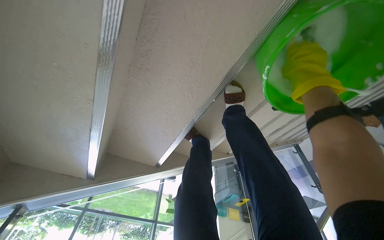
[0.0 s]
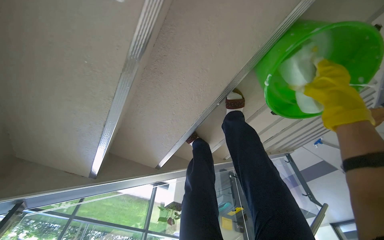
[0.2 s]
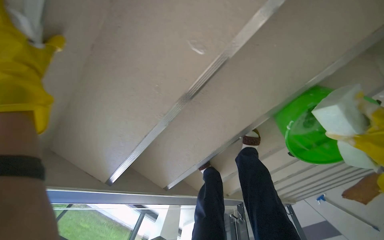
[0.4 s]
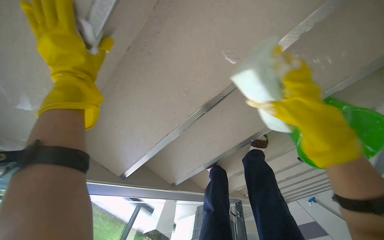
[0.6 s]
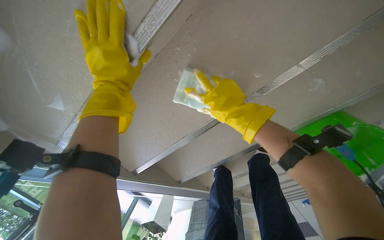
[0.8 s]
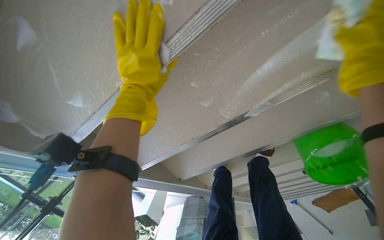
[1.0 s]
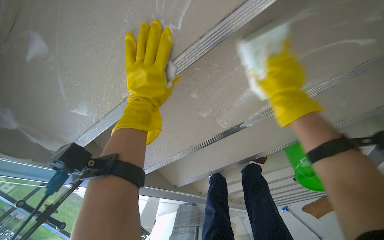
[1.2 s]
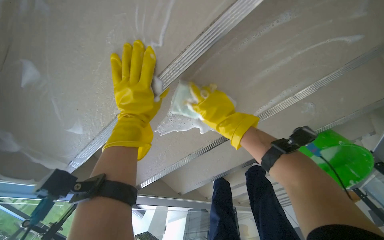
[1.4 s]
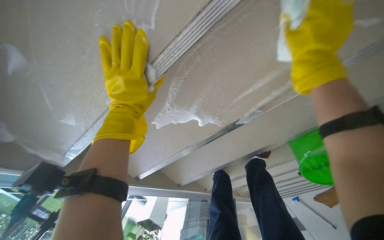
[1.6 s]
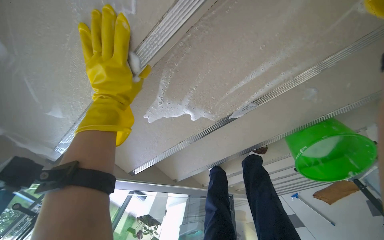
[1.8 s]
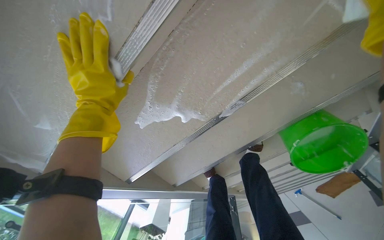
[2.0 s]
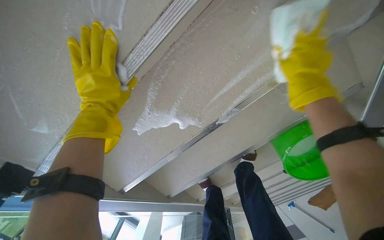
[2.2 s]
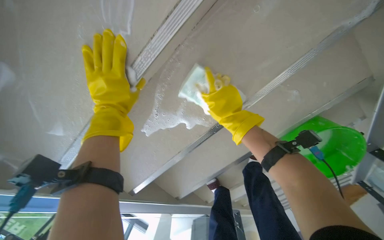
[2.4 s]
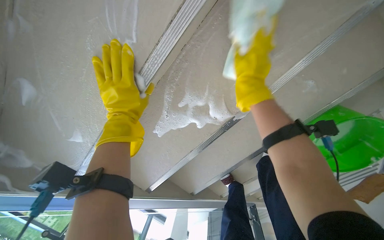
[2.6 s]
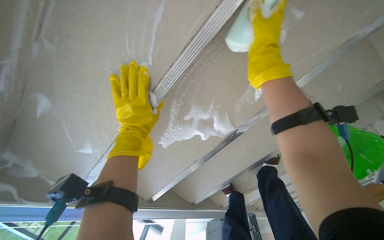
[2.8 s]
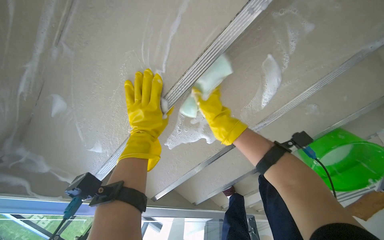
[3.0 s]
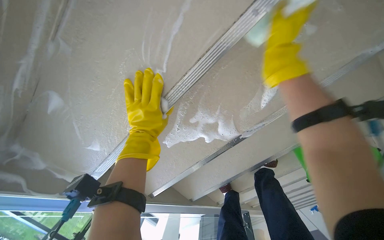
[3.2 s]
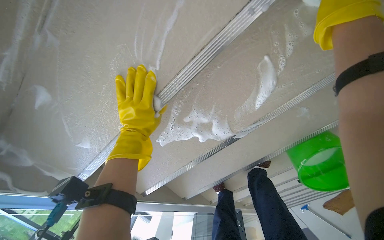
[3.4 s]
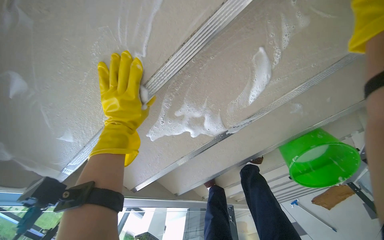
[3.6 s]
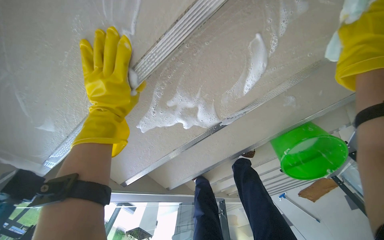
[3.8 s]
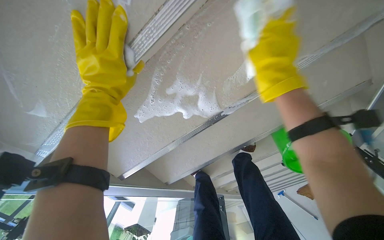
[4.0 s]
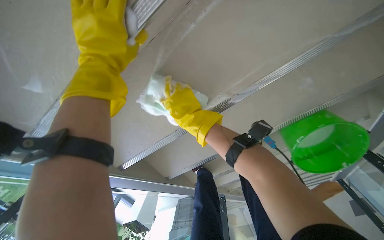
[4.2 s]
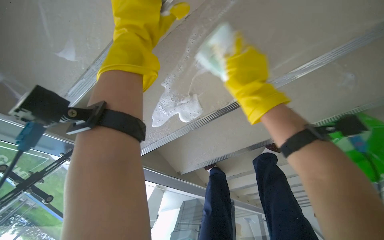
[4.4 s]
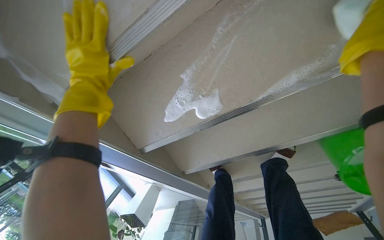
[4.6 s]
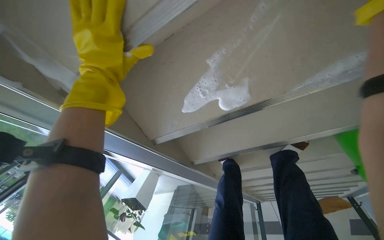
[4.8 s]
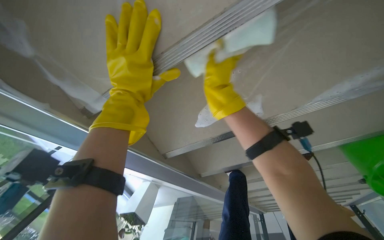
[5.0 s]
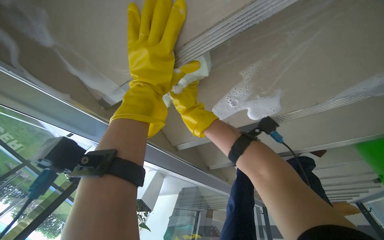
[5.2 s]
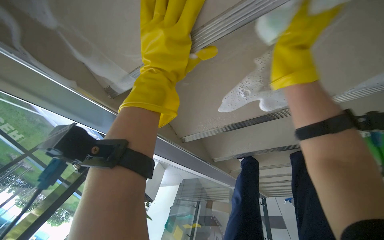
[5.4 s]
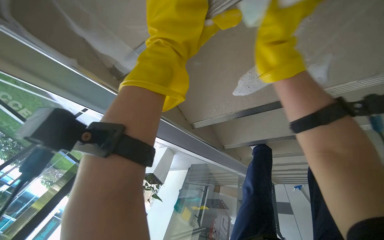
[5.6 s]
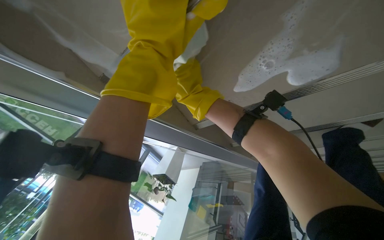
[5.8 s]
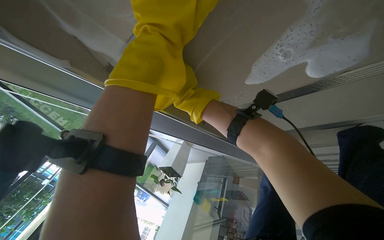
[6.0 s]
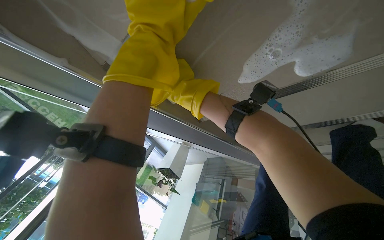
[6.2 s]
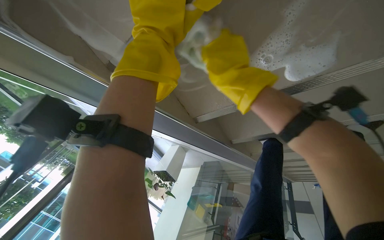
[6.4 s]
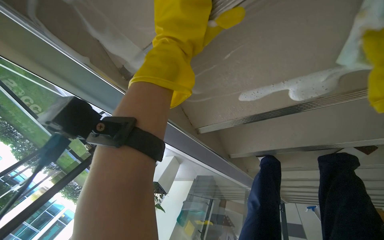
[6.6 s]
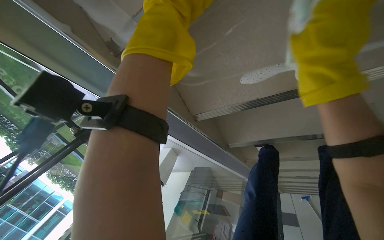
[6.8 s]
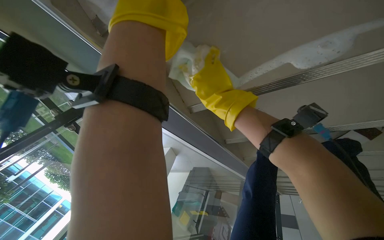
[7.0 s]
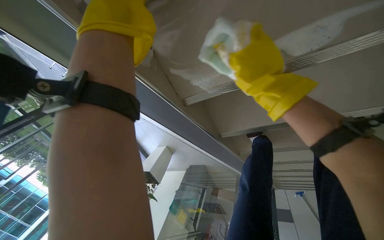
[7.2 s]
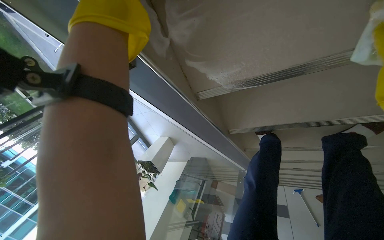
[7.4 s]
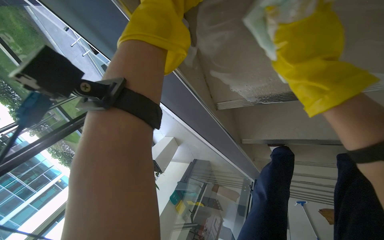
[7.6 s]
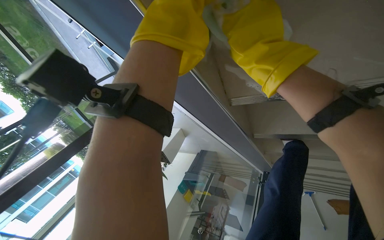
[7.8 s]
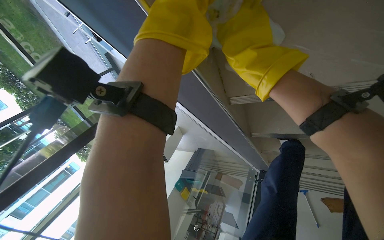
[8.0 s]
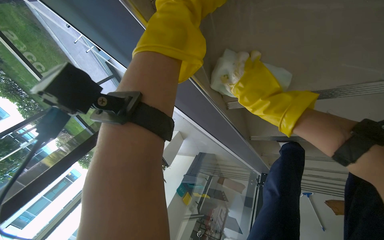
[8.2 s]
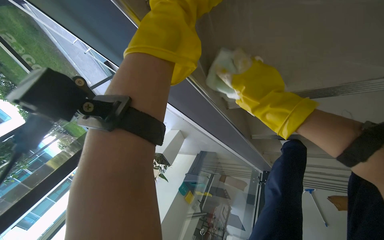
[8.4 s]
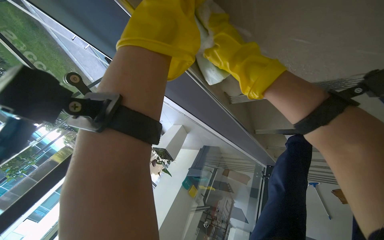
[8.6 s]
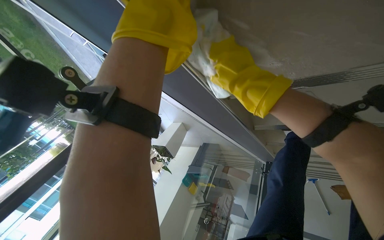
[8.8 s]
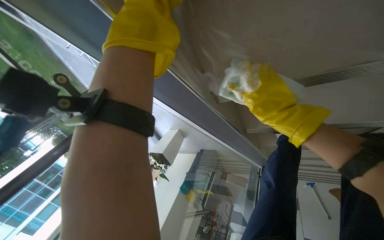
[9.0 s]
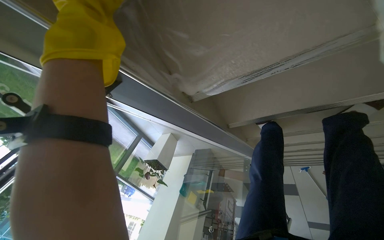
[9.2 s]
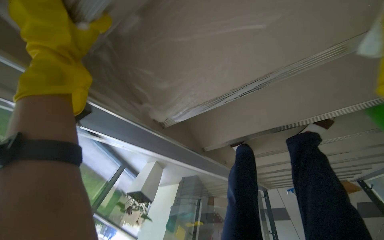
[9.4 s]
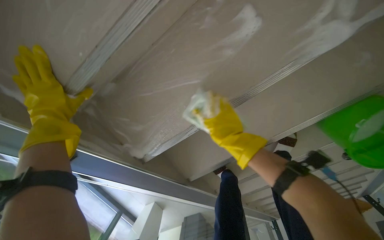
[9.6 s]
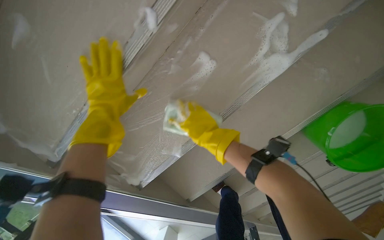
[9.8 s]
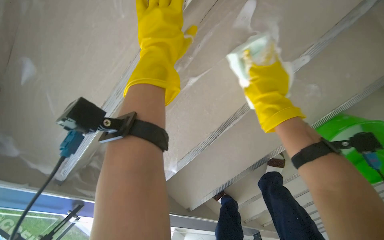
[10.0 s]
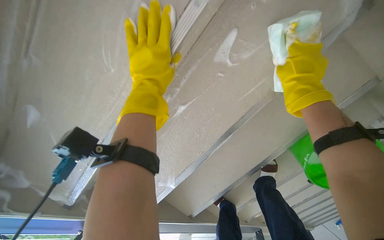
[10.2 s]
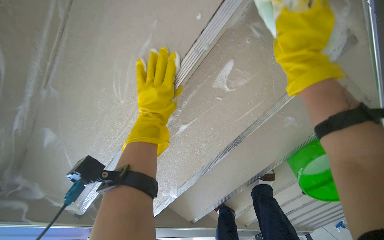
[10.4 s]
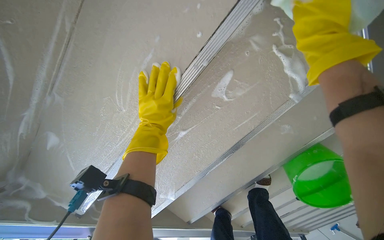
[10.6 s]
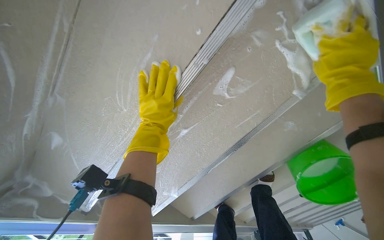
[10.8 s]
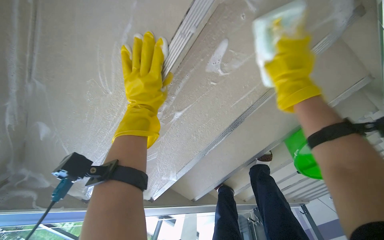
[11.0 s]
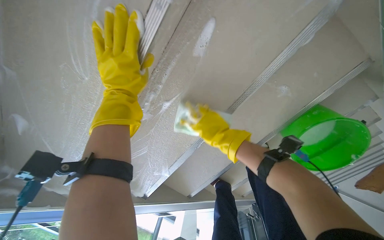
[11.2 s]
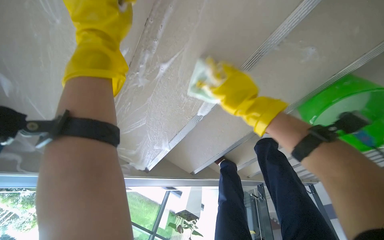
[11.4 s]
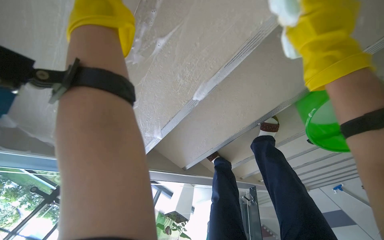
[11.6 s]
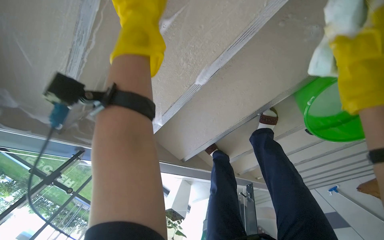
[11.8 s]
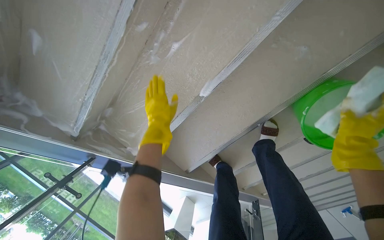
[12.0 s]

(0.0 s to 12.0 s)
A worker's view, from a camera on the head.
Job: wiping surfaces.
The whole recording: Scrubbing underside of stairs. The worker scrubs the underside of the stairs with a sponge and cleaning solution.
0.0 s - 1.6 s: The head travels roughly 40 cm.
4.4 s - 6.0 s: The camera pitches downward, by about 15 degrees.
7.6 s - 9.0 s: The right hand swings nearer and farther, about 20 cm each way, with 2 reversals.
9.0 s - 10.4 s: The wearer moves approximately 50 cm. The wearer looks some 30 degrees further upward. The scene turns some 25 degrees counterclockwise in the picture.
10.4 s - 12.0 s: The left hand is displaced farther from the camera by approximately 15 cm.

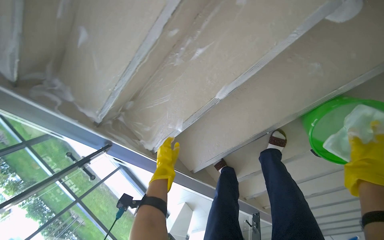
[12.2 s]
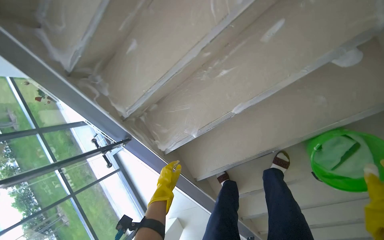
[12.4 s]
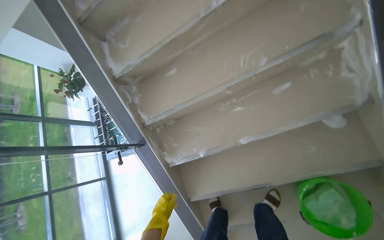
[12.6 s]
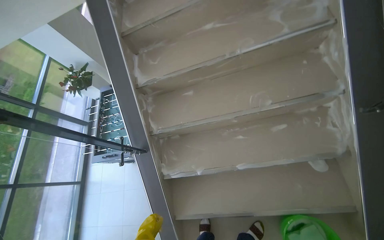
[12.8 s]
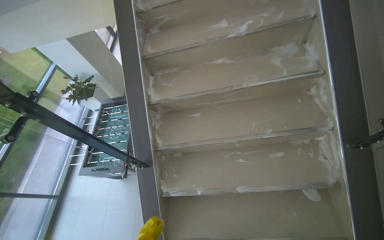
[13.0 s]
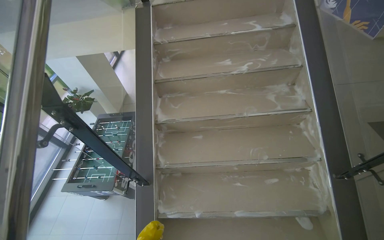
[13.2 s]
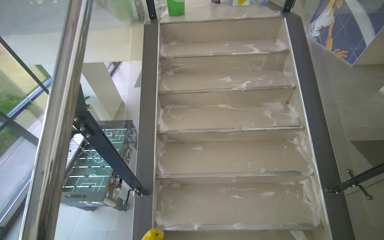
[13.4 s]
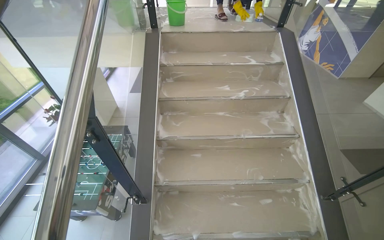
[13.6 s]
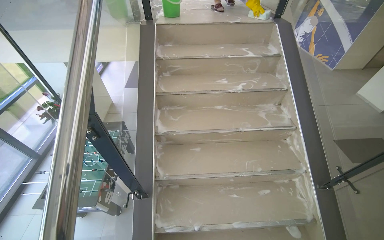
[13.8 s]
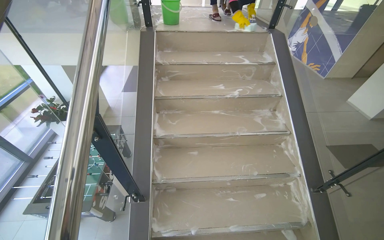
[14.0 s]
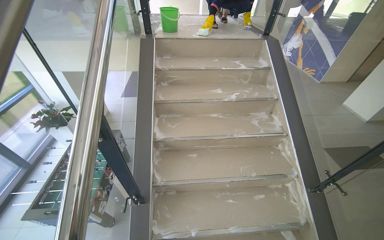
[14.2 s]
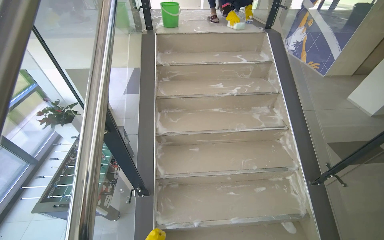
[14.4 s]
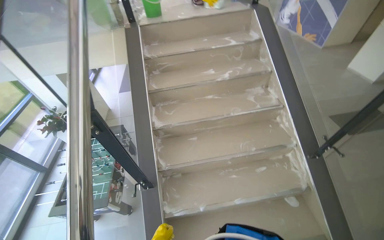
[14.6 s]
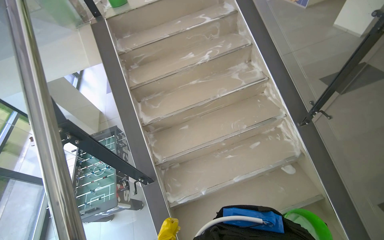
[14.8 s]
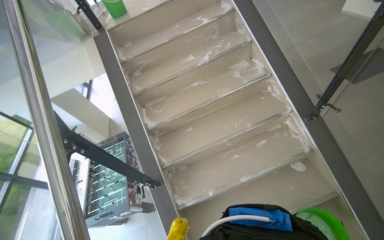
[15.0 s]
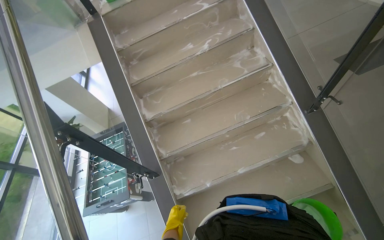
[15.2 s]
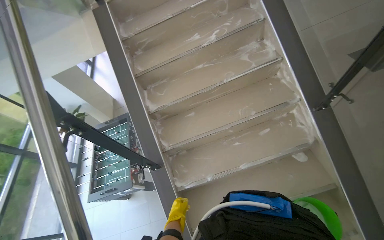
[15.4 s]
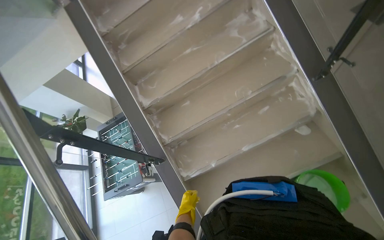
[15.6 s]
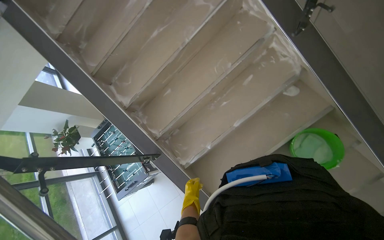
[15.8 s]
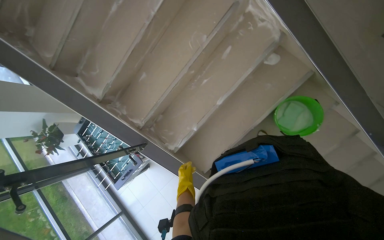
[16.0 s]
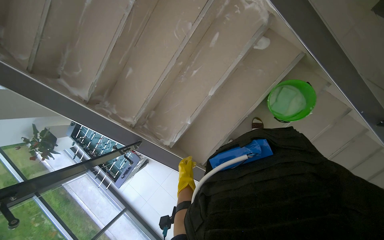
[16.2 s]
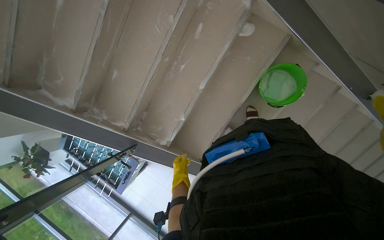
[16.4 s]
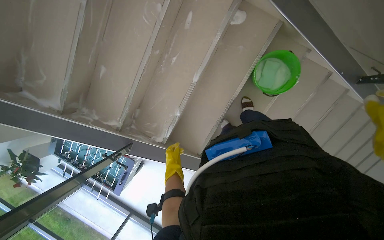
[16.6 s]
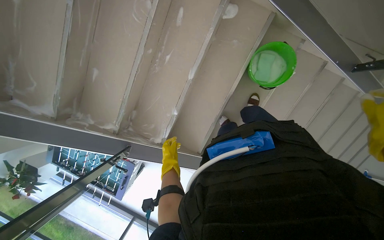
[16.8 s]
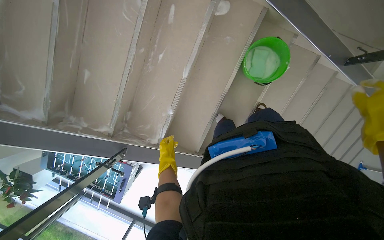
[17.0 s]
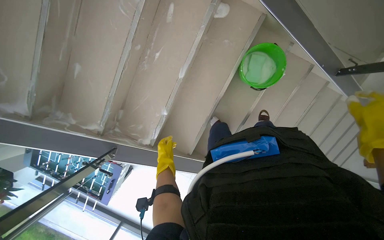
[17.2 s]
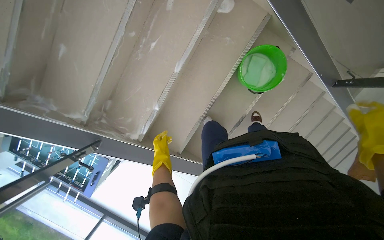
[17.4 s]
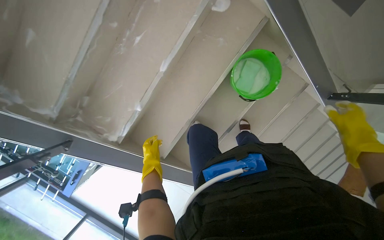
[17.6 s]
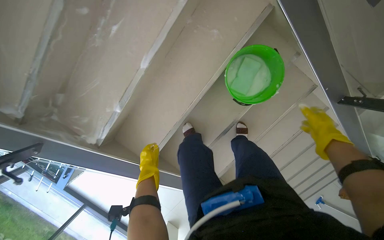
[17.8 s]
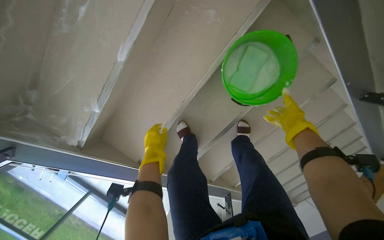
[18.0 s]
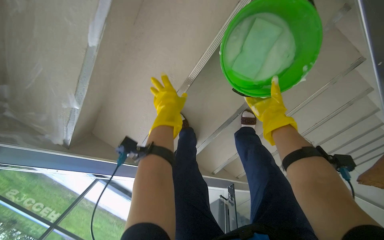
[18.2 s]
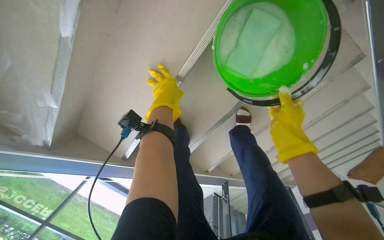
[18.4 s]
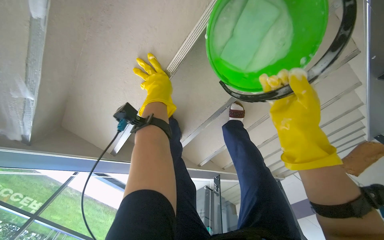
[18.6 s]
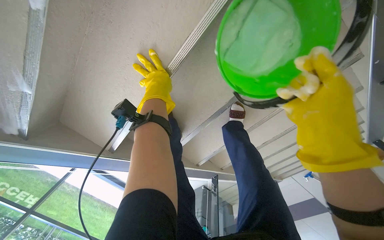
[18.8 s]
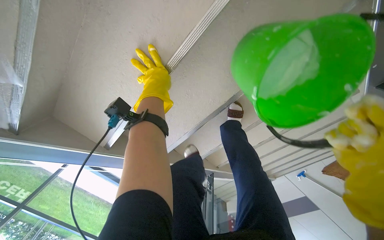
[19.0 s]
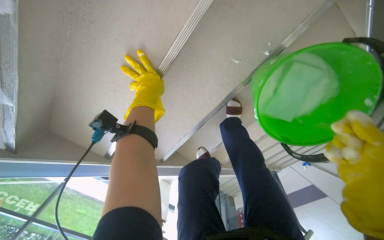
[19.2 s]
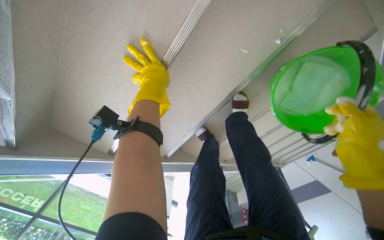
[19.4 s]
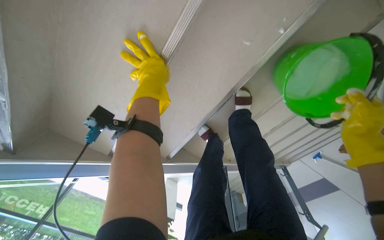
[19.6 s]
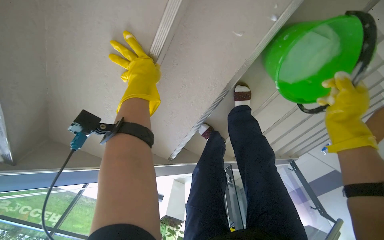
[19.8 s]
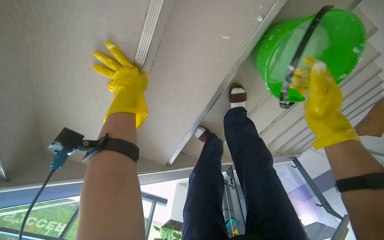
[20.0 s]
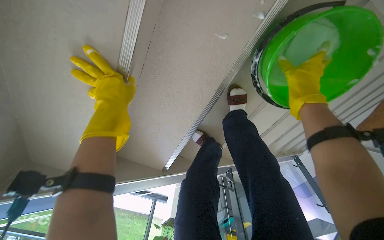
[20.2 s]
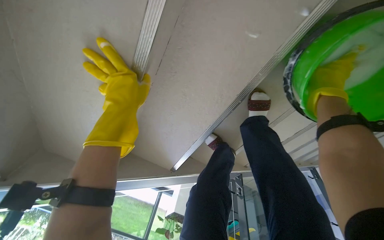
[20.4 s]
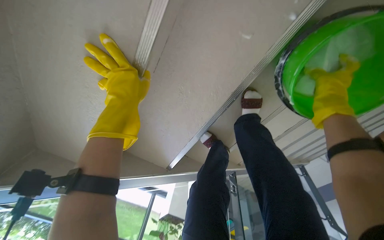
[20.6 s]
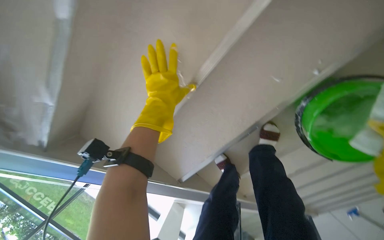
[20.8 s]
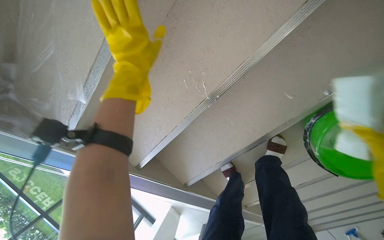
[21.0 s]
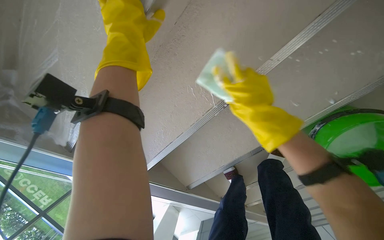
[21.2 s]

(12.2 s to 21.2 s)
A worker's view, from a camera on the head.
Job: wiping surfaces.
The whole recording: Scrubbing underside of stairs. The worker scrubs the underside of the stairs with a sponge and cleaning solution.
12.2 s - 13.8 s: The wearer moves roughly 80 cm. The view pans to the right by roughly 20 degrees. The view tips upward by roughly 45 degrees. The scene rotates clockwise by about 50 degrees.
15.2 s - 16.6 s: The view tips downward by some 30 degrees. The scene turns about 45 degrees counterclockwise in the picture.
16.6 s - 18.2 s: The camera is carried approximately 60 cm. The view tips downward by roughly 15 degrees.
18.2 s - 19.8 s: The left hand shifts some 10 cm up the picture.
19.8 s - 21.2 s: The left hand is displaced nearer to the camera by some 20 cm.
